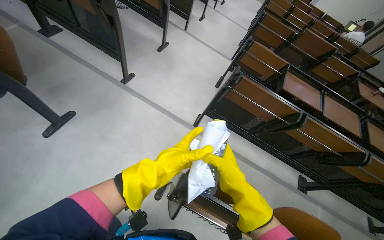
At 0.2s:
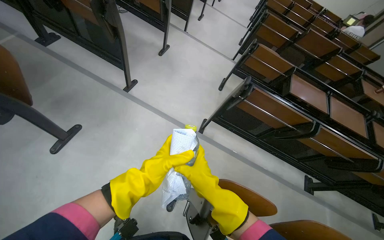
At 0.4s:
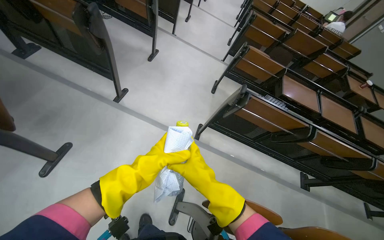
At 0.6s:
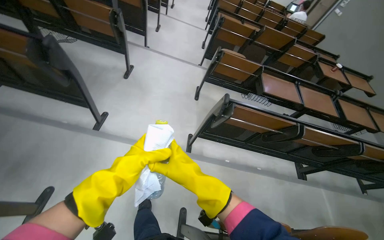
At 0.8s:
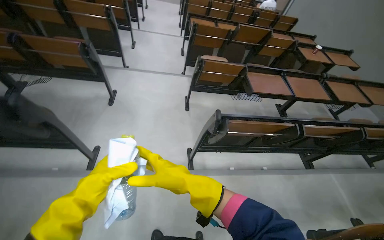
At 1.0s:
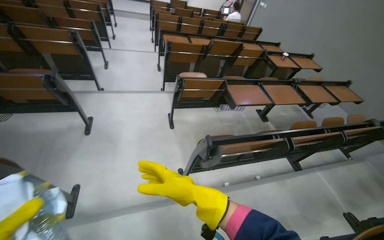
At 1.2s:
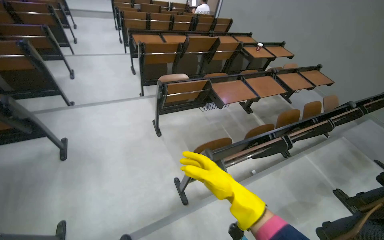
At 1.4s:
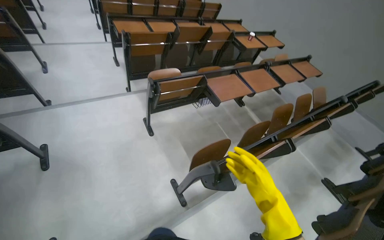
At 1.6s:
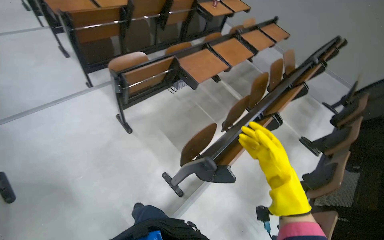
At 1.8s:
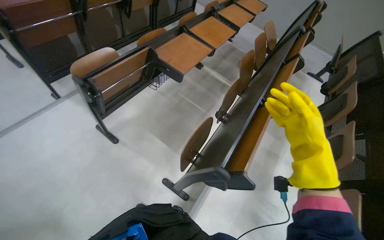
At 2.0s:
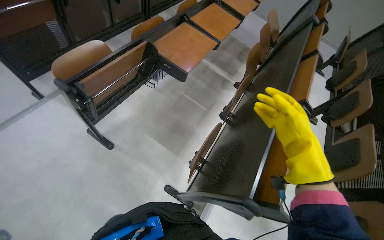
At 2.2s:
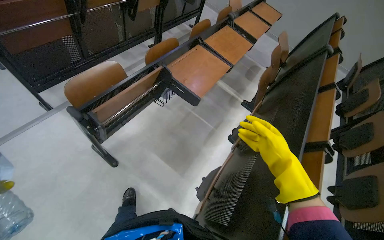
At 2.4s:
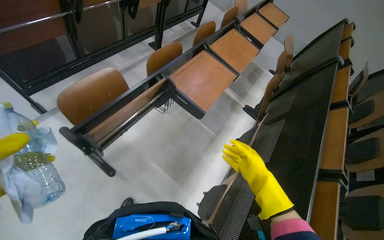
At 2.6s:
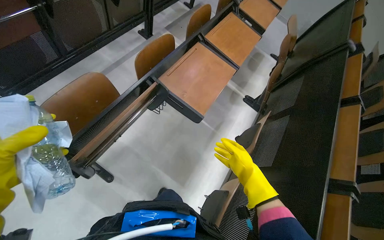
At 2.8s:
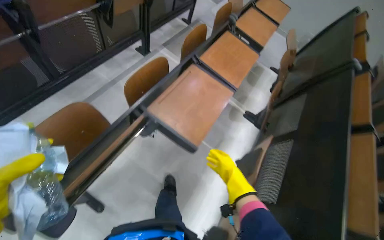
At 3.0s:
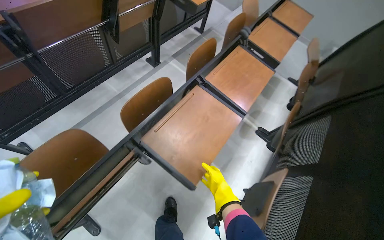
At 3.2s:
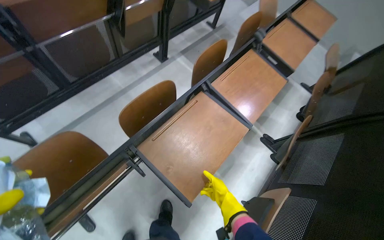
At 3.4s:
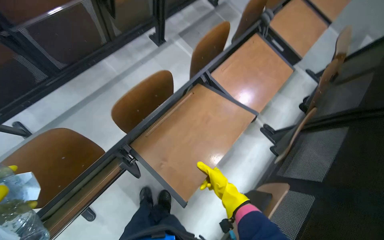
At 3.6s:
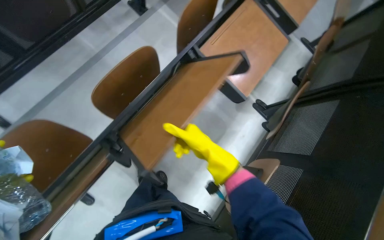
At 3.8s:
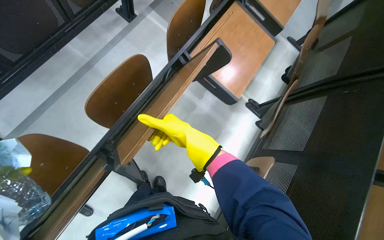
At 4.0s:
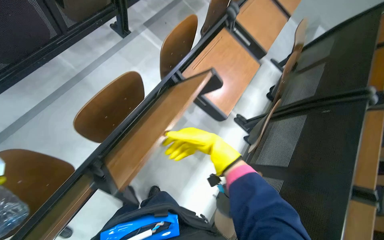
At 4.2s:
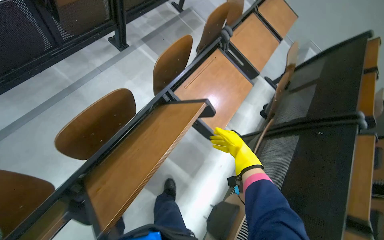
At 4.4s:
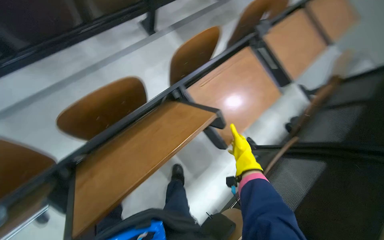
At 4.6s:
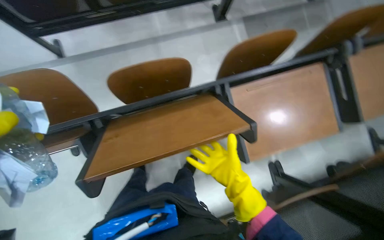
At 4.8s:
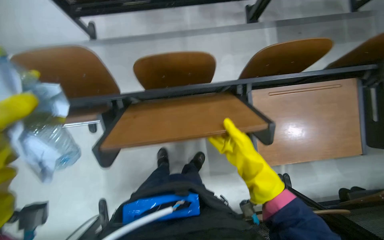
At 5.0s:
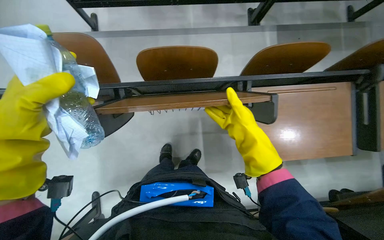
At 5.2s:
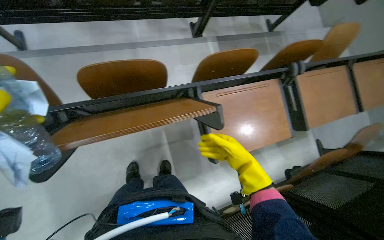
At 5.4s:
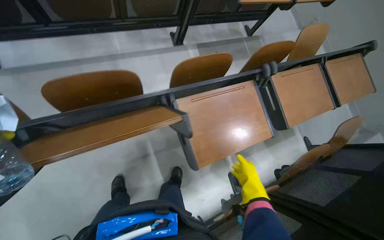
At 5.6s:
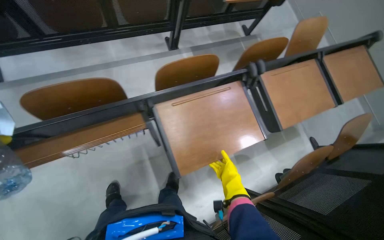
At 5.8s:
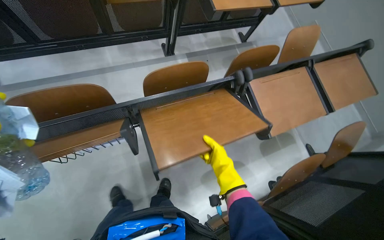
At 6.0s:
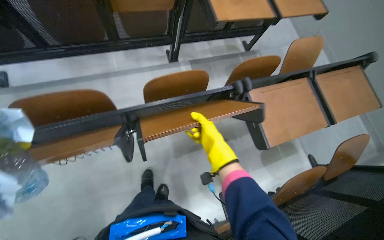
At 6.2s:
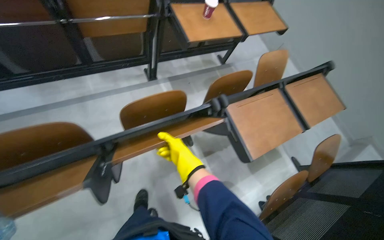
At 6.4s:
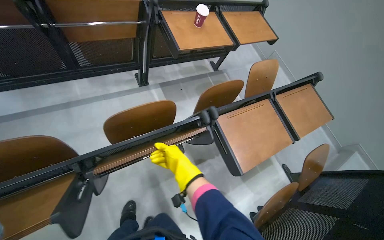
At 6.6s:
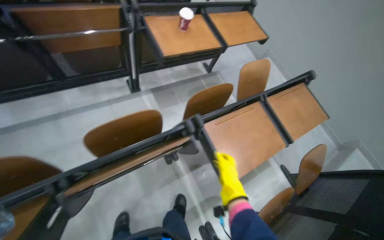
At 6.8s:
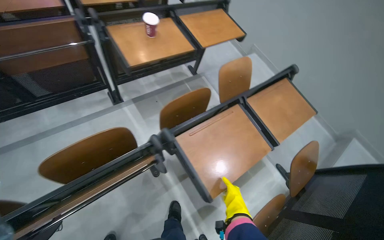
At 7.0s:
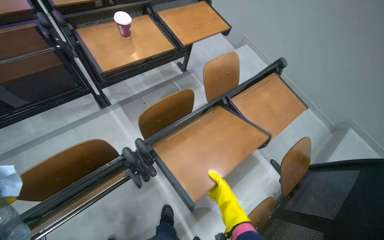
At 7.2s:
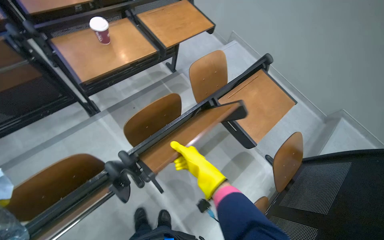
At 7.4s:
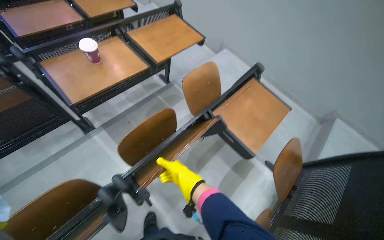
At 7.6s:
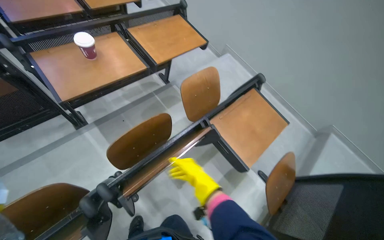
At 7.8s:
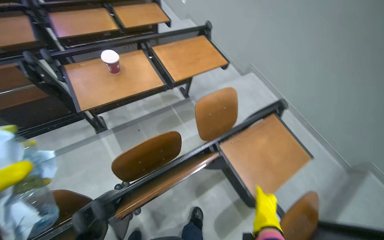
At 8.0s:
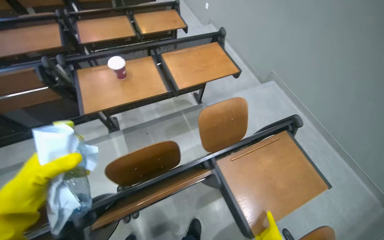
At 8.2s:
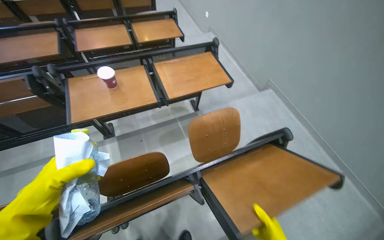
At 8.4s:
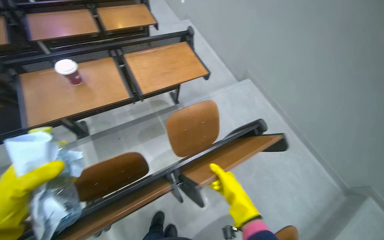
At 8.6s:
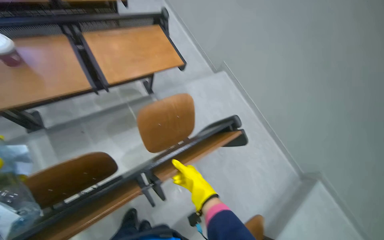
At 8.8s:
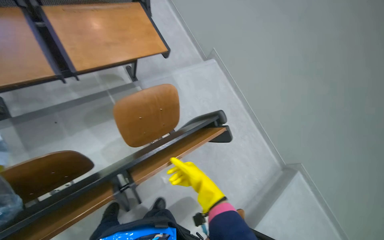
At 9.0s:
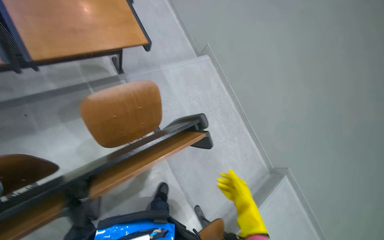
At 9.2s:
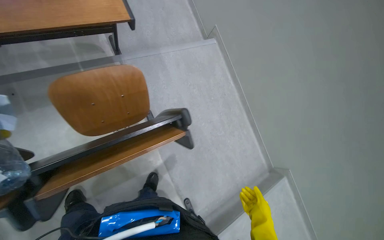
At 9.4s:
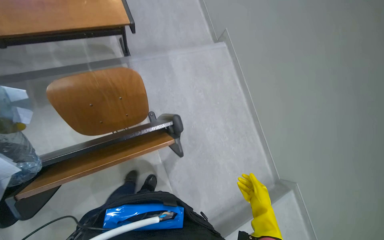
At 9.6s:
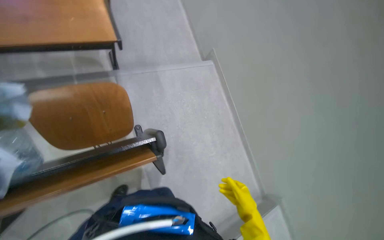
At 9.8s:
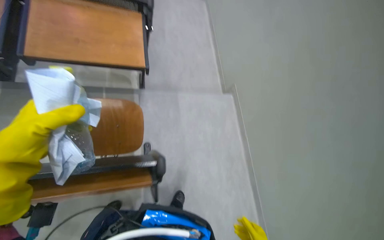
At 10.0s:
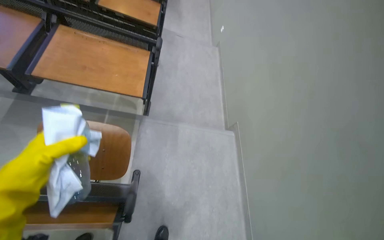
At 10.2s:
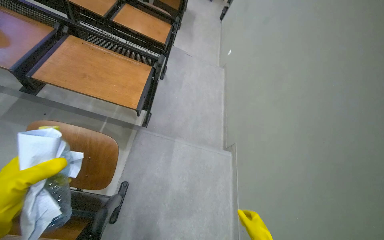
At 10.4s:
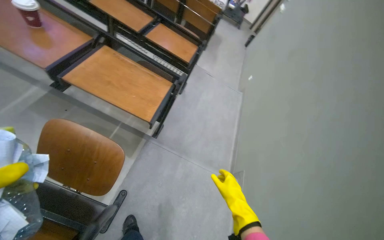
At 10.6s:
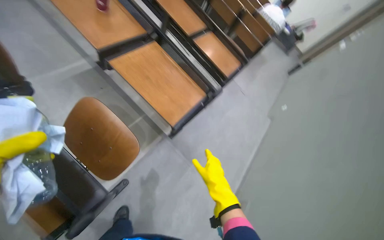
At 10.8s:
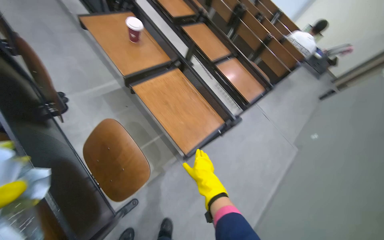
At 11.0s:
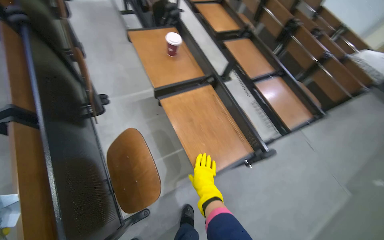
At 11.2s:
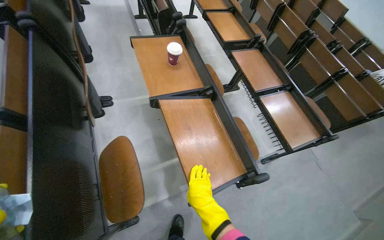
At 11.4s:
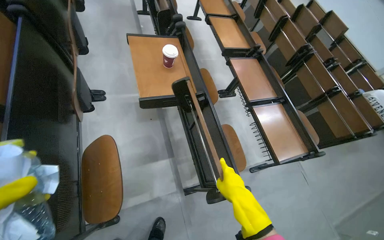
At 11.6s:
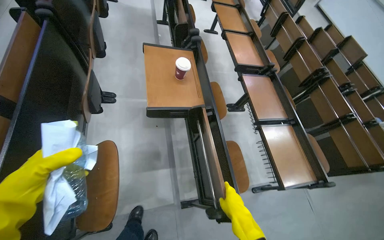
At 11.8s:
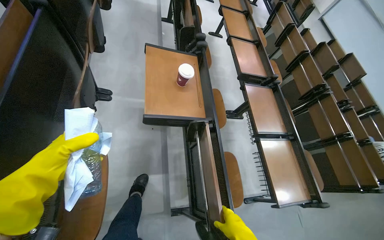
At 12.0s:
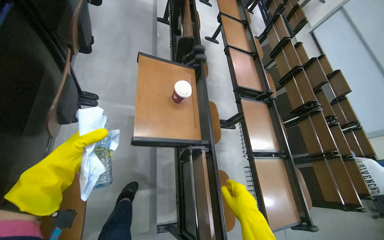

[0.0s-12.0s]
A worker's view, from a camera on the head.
Job: organizing items.
The whole recording: Cleaning auditorium desks. The worker sprays and wipes the desks in the auditorium.
0.0s to 1.6s: The camera travels some 1 m. The wearer's head swings some 70 degrees to the right.
1.6s to 3.0s: The camera travels roughly 1 m.
3.0s to 4.4s: The right hand travels up the picture and to the right by approximately 50 cm.
4.4s to 6.0s: The right hand moves nearer and farther over roughly 25 cm, changing direction 2 times.
6.0s to 7.6s: The wearer moves about 70 cm. The wearer looks approximately 25 degrees further to the right.
7.6s to 9.0s: The camera travels some 60 cm.
9.0s to 10.4s: The wearer moves about 40 cm. The wearer looks some 45 degrees further to the left. The view tips upward by roughly 35 degrees.
10.4s to 12.0s: The wearer moves roughly 60 cm. The wearer looks approximately 60 degrees further to the left. The view tilts roughly 15 degrees upward.

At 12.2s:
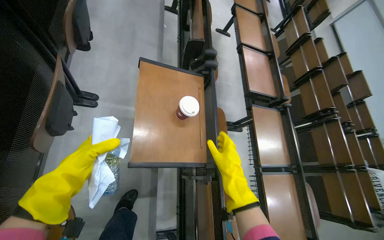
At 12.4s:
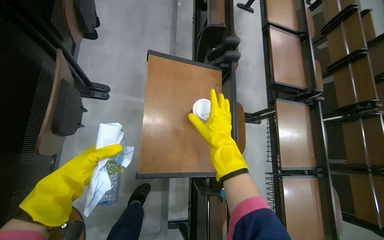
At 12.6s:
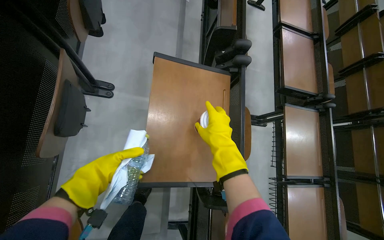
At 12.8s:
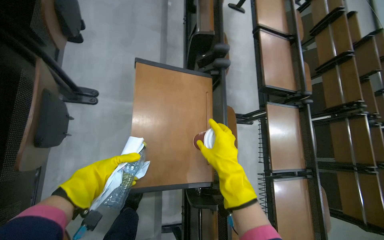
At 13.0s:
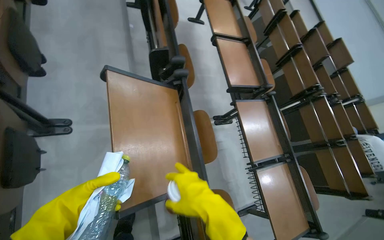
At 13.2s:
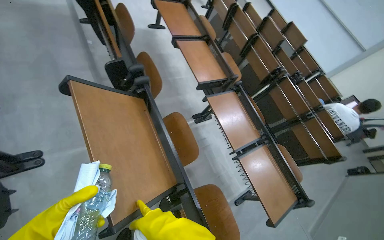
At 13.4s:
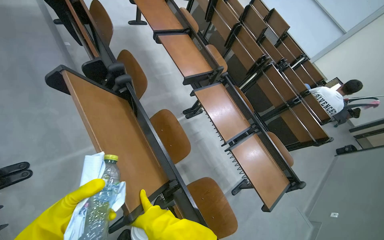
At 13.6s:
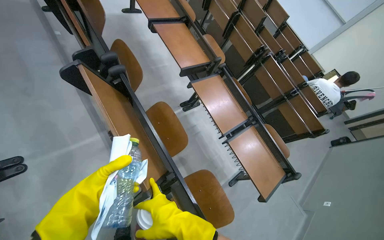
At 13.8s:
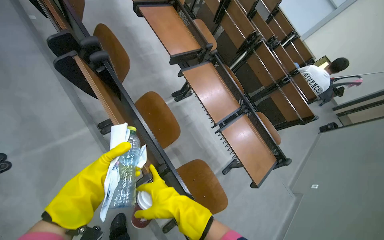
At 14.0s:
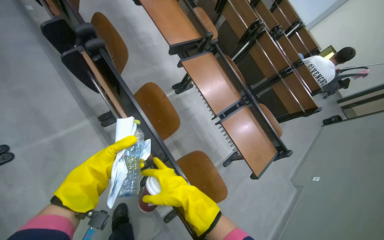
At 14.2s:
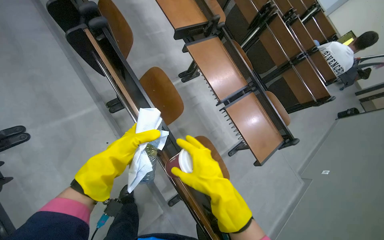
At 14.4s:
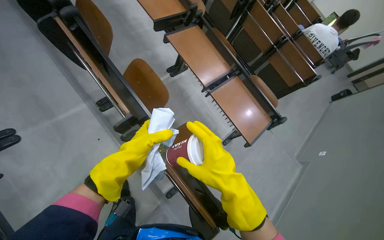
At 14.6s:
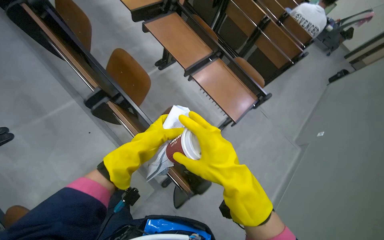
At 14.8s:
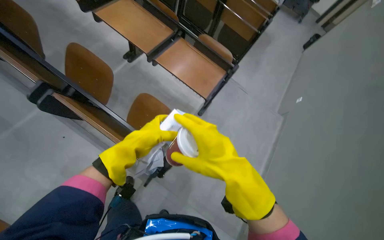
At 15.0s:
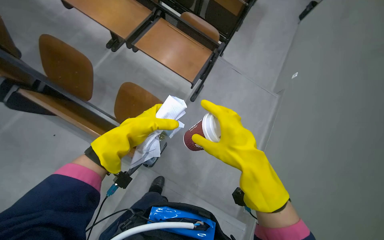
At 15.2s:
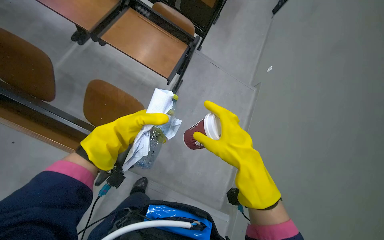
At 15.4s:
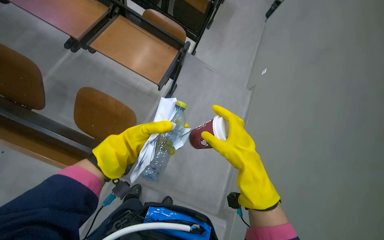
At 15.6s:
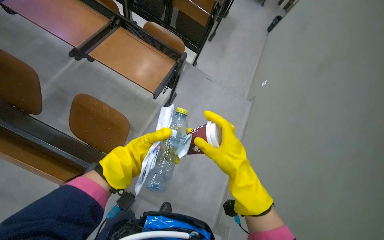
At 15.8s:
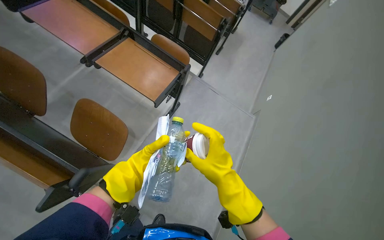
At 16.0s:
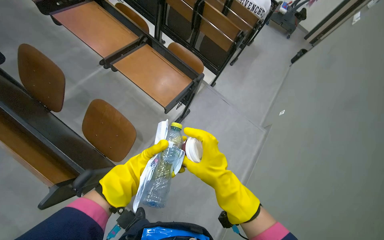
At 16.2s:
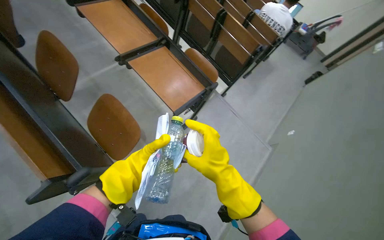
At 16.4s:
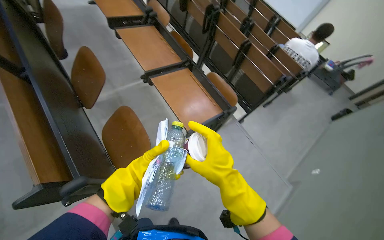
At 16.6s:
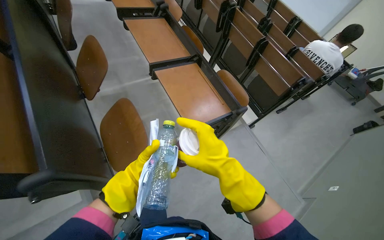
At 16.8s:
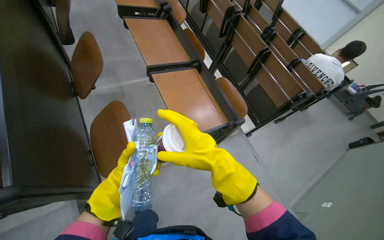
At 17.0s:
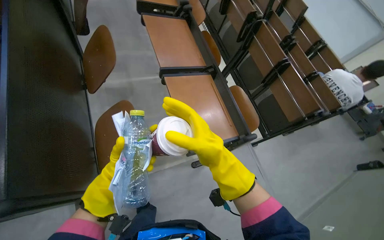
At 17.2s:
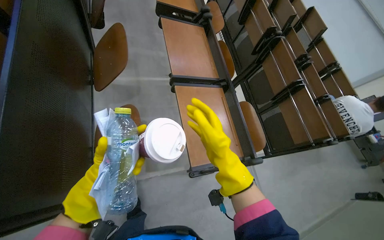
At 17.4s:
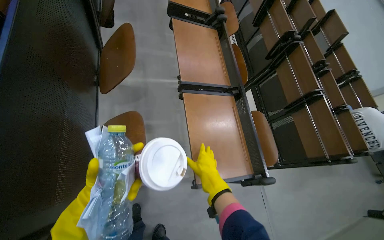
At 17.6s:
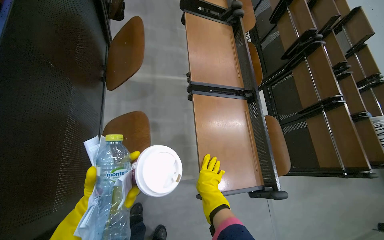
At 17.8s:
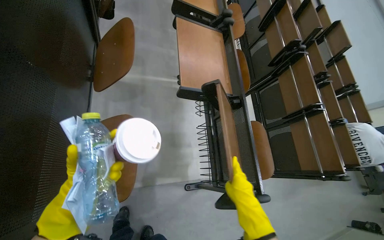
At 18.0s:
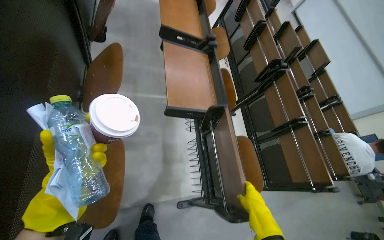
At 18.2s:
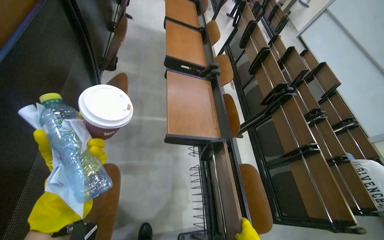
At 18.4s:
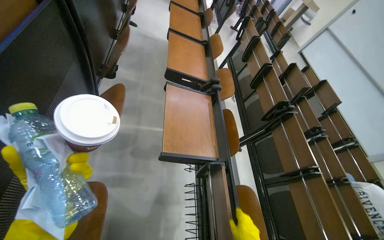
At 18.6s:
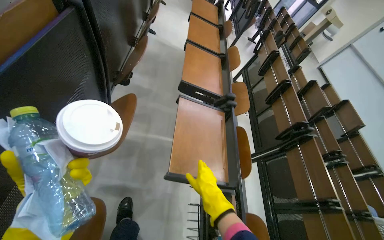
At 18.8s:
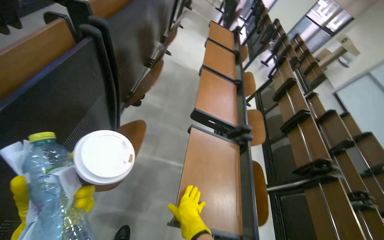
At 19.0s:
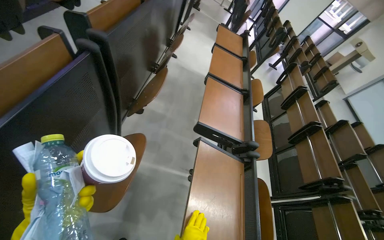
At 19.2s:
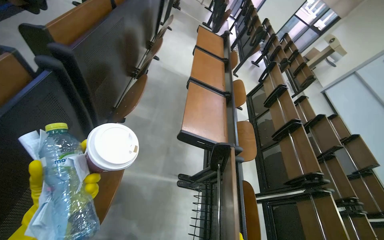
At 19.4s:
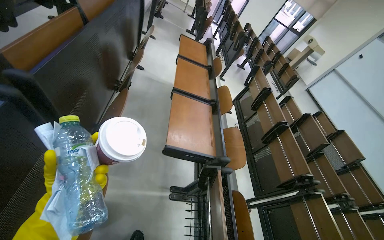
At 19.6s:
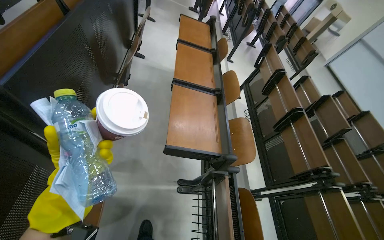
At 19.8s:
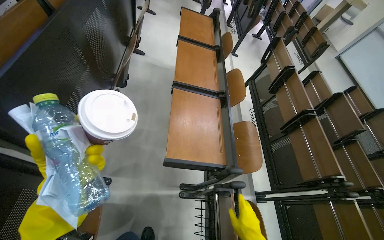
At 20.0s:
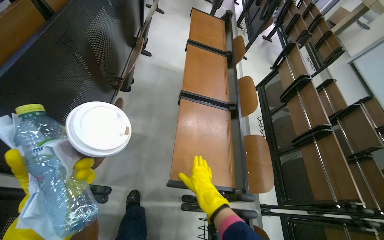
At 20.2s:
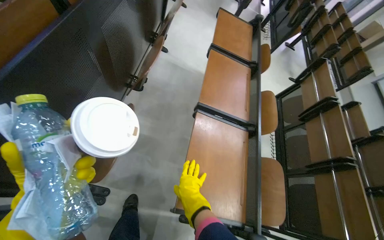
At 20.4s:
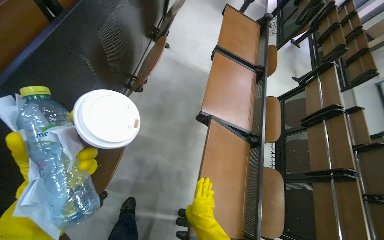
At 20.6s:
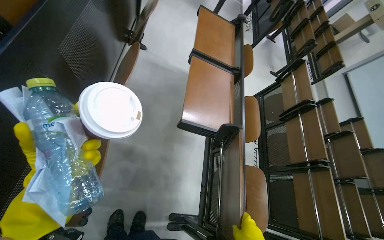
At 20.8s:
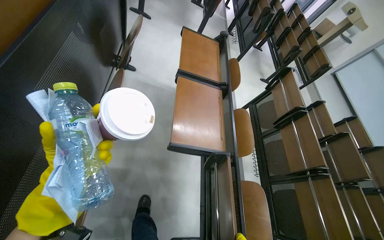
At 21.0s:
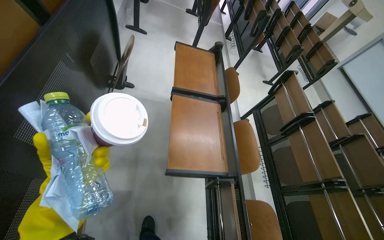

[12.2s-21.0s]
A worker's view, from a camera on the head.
Job: organizing items.
The whole recording: Cleaning auditorium desks. The worker sprays and wipes the desks in the auditorium.
12.2s to 13.6s: The scene turns about 30 degrees counterclockwise in the picture.
13.6s to 15.2s: The wearer moves roughly 70 cm. The wearer looks some 15 degrees further downward. The scene turns about 30 degrees counterclockwise in the picture.
15.2s to 16.6s: The wearer looks some 30 degrees further to the left. The wearer looks about 25 degrees further upward.
16.6s to 18.0s: The camera travels roughly 40 cm.
18.0s to 19.6s: The camera is carried approximately 70 cm.
19.6s to 21.0s: The camera travels about 70 cm.
